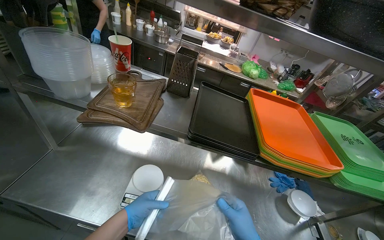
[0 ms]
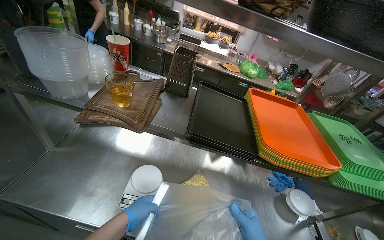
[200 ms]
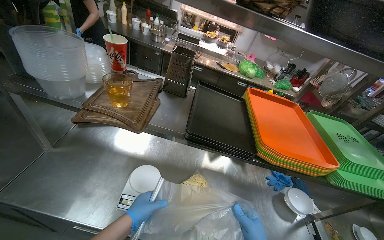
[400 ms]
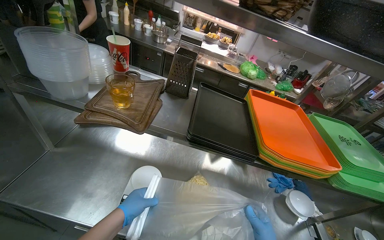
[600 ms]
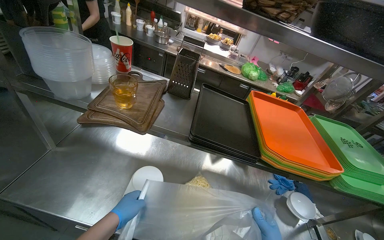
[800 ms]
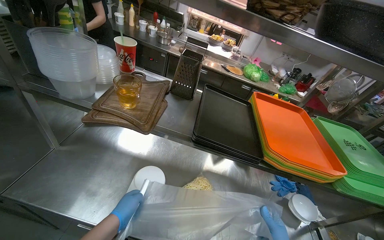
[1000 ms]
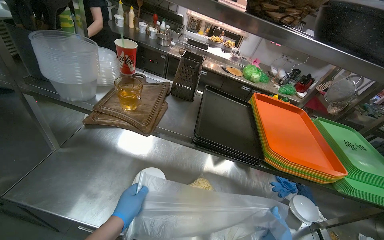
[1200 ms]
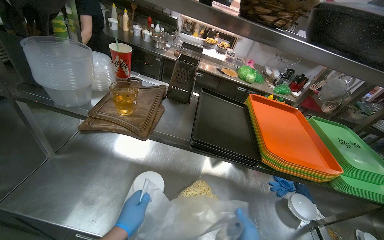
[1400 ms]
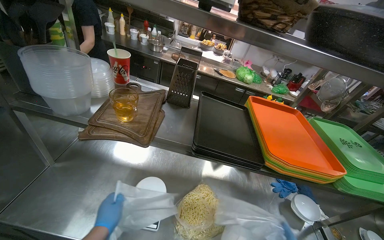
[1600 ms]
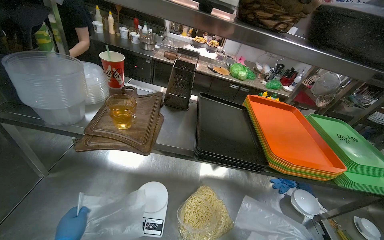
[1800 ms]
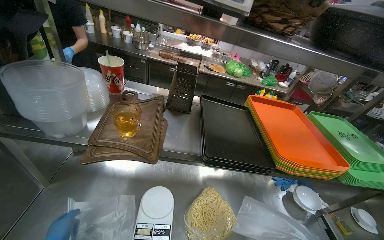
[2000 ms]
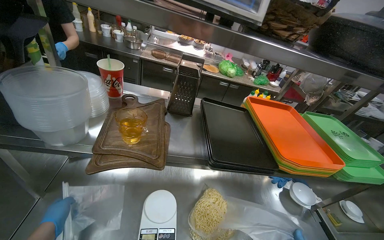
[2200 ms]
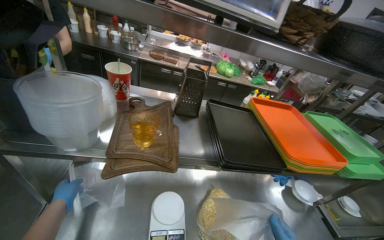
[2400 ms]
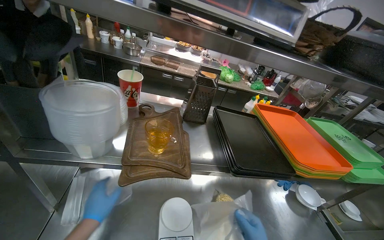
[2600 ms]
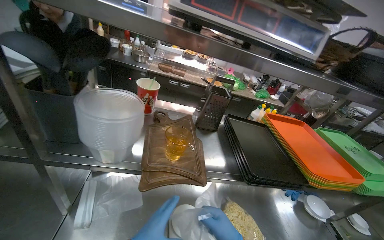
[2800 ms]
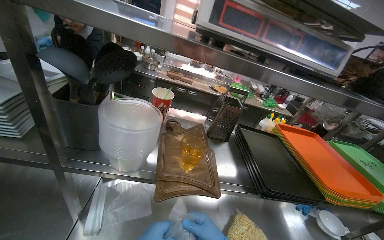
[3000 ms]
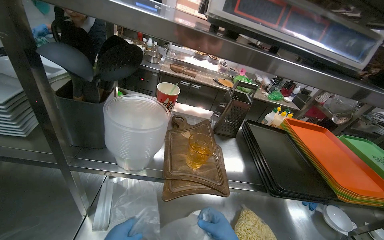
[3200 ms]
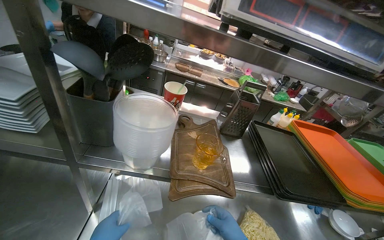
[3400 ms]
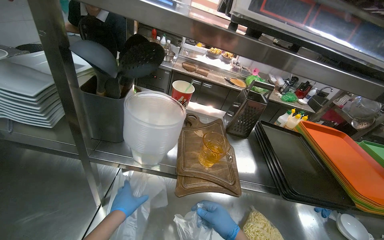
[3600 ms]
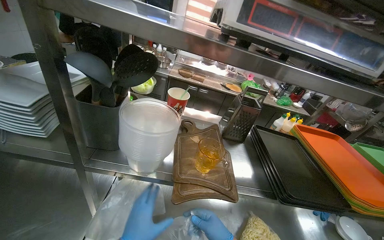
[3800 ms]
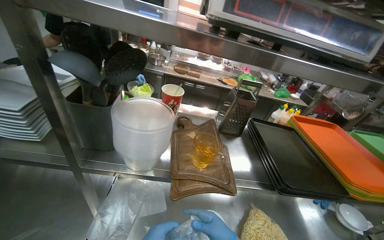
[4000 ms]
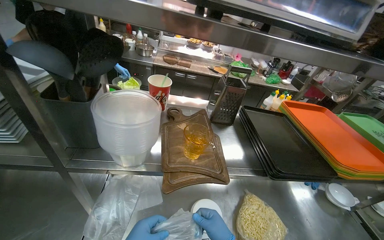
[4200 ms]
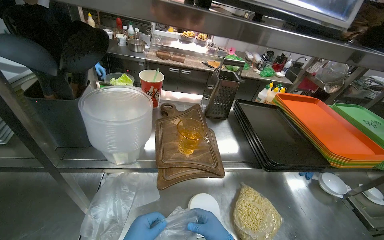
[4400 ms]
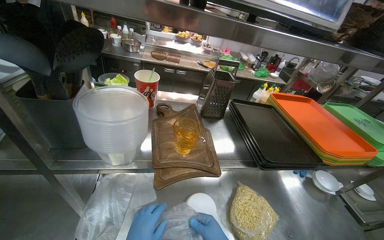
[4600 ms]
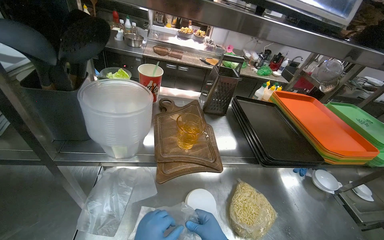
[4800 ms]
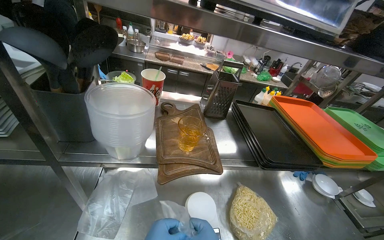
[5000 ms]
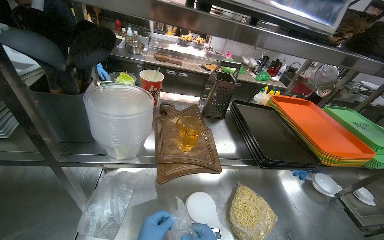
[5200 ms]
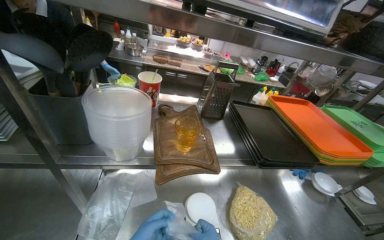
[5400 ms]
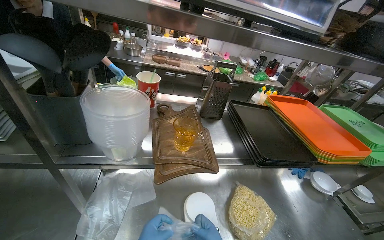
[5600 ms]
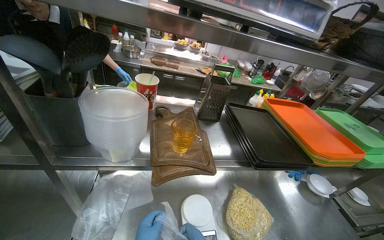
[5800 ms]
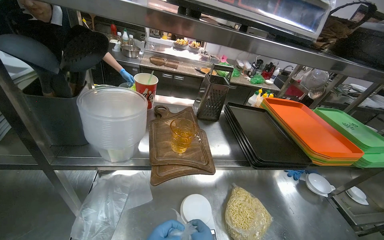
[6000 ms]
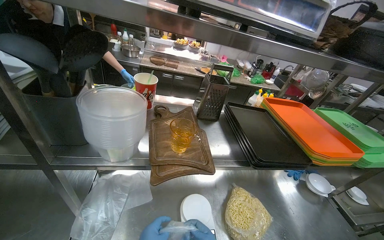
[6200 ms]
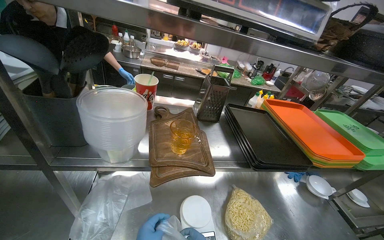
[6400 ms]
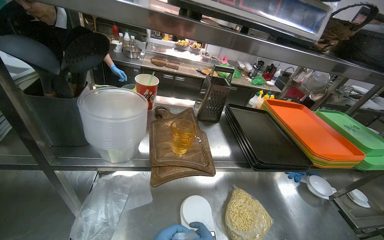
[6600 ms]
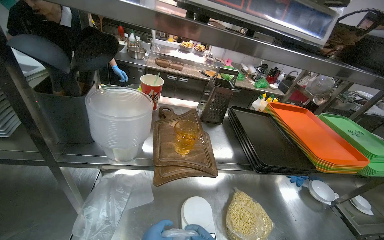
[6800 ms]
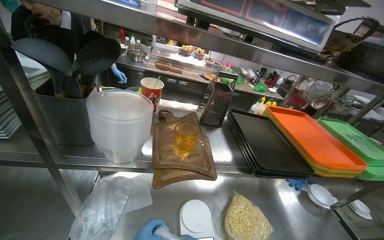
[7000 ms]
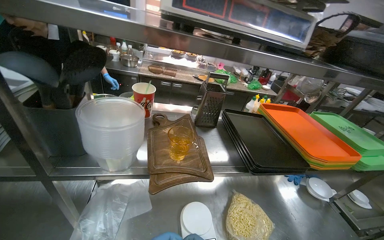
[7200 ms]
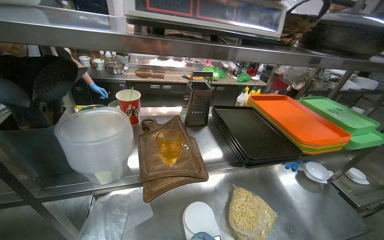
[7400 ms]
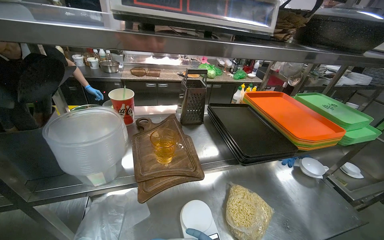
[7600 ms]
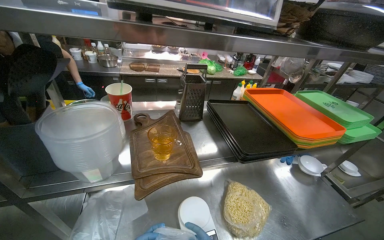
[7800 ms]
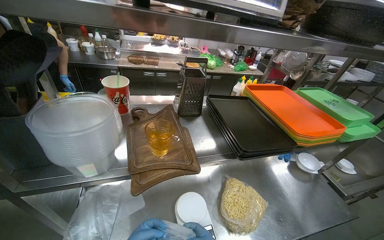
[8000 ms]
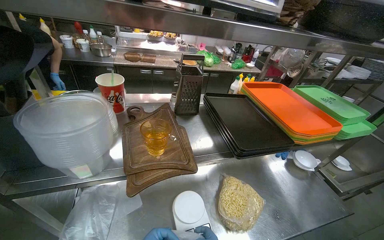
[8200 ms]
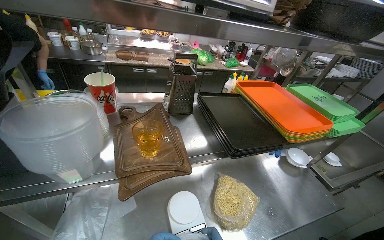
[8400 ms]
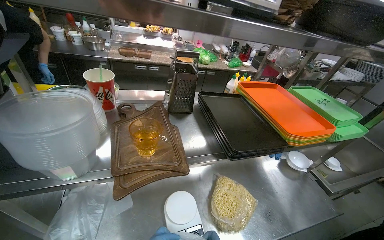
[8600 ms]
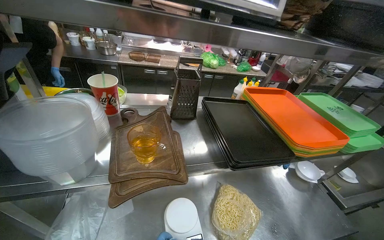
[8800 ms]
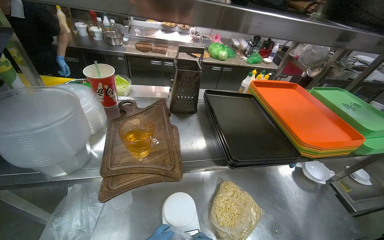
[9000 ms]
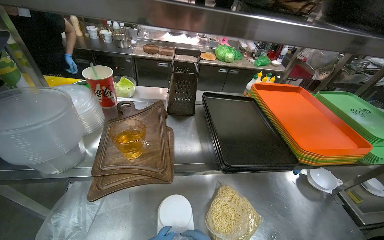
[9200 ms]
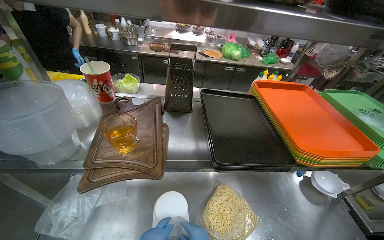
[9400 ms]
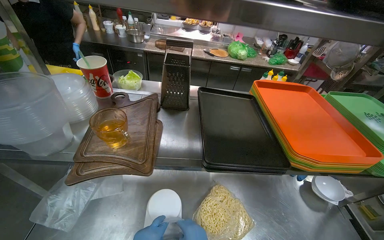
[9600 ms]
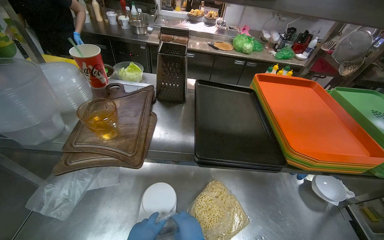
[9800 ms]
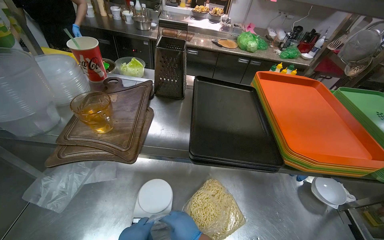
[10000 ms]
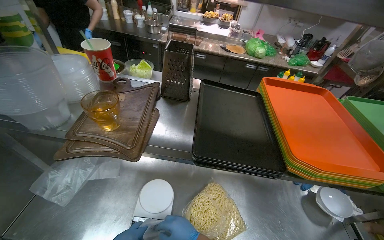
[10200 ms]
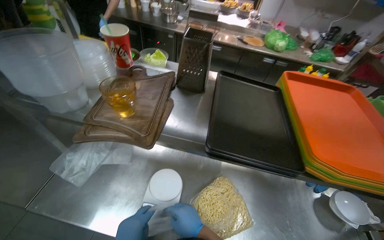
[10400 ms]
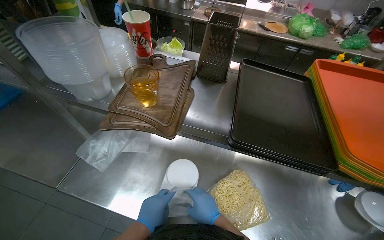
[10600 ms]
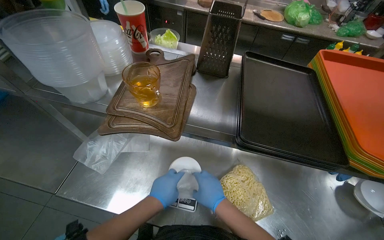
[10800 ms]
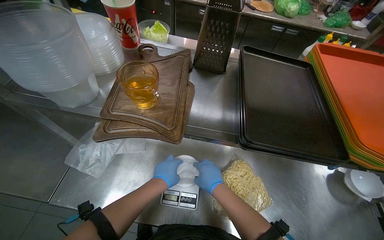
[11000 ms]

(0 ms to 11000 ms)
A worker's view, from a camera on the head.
Job: preparing food.
The whole recording: Weighing and portioning noodles. The worker weighs and portions noodles into plastic bags using a scale.
9400 ms - 11000 ms: The view tilts roughly 15 degrees downward.

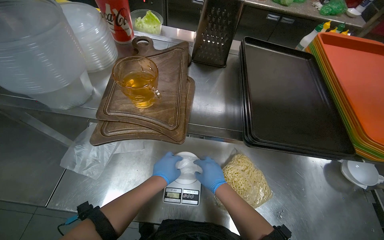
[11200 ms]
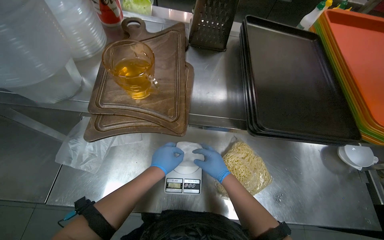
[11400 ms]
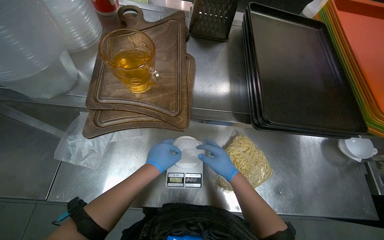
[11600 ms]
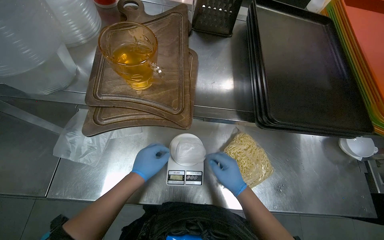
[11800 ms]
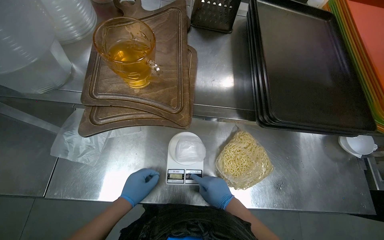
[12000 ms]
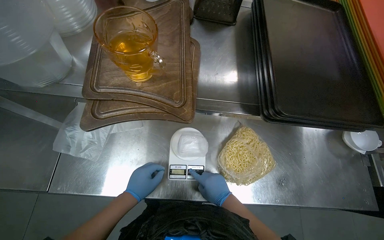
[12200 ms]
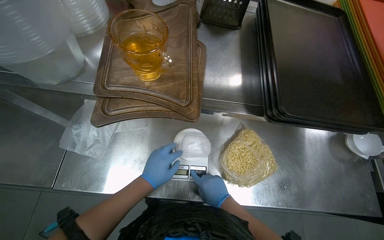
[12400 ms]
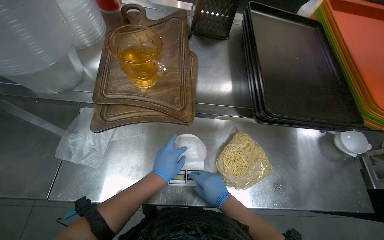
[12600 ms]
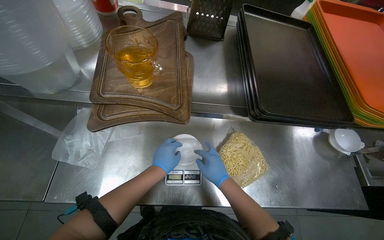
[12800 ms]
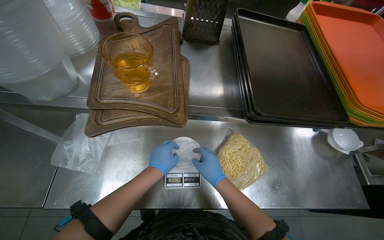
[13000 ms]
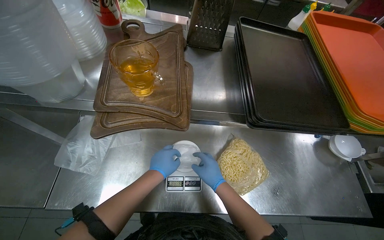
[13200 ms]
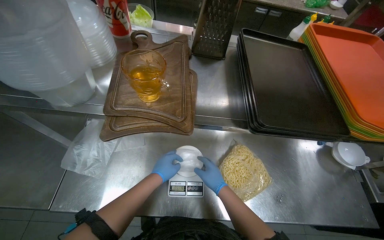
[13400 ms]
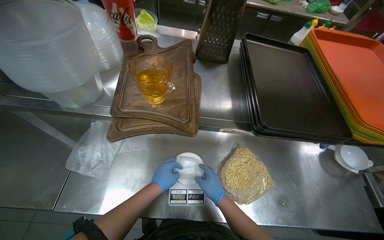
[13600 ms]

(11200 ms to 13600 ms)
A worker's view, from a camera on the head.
Job: preparing food.
The whole recording: Weighing and portioning noodles. The worker weighs and portions noodles into plastic bags using a scale.
12400 ms - 13600 ms: The hands make small movements and keep their place.

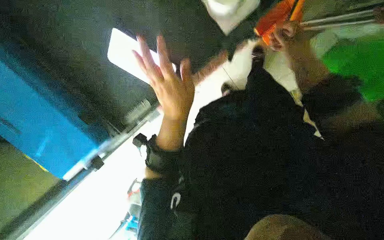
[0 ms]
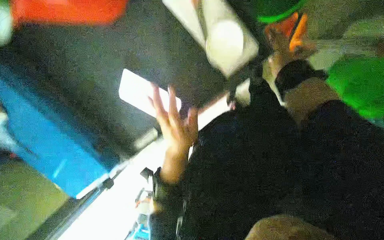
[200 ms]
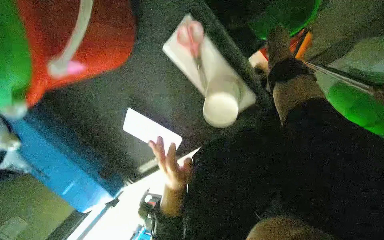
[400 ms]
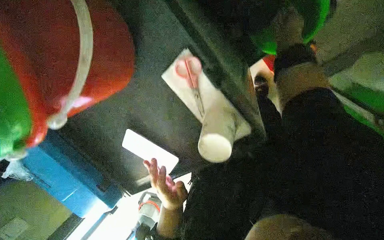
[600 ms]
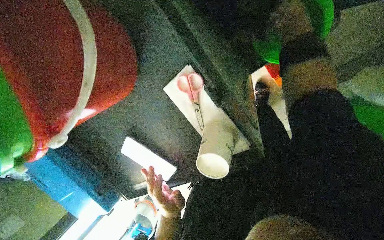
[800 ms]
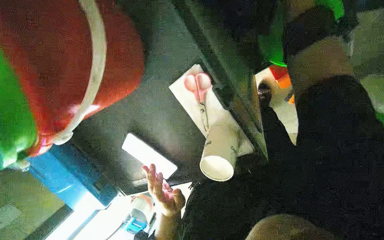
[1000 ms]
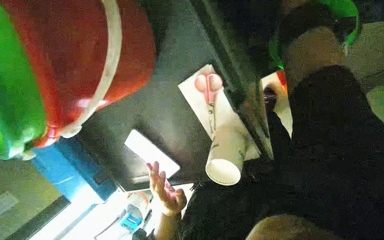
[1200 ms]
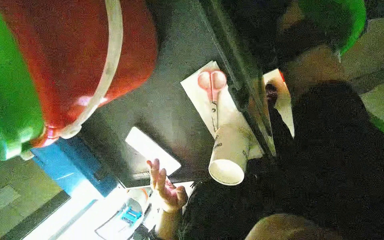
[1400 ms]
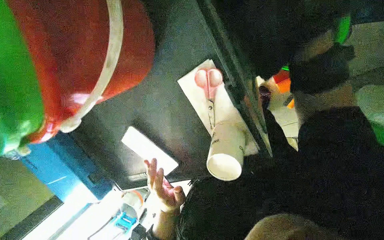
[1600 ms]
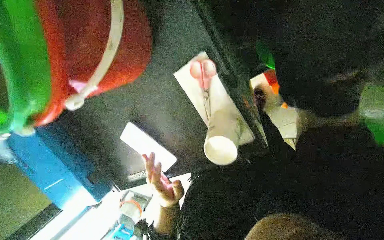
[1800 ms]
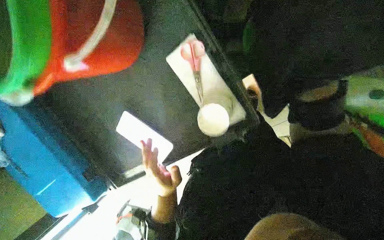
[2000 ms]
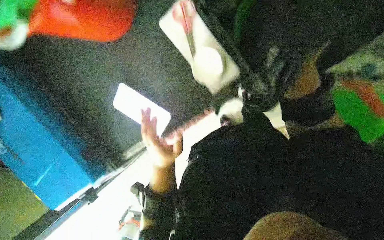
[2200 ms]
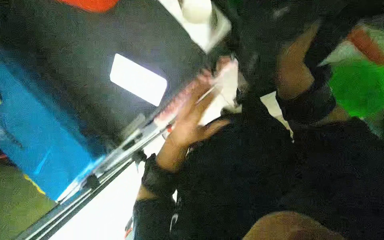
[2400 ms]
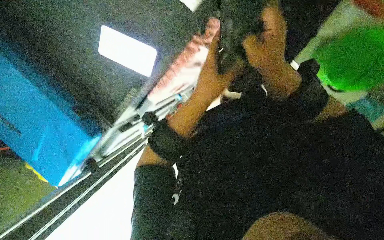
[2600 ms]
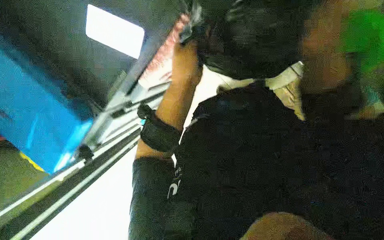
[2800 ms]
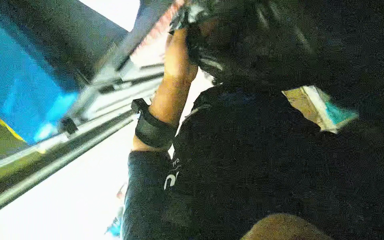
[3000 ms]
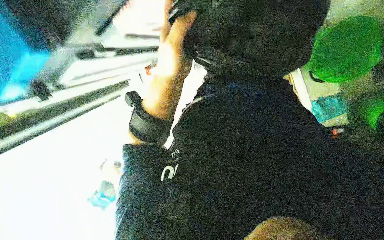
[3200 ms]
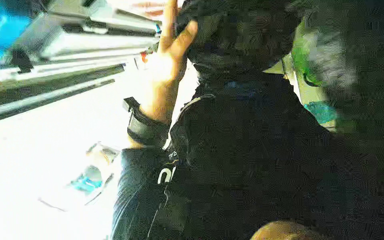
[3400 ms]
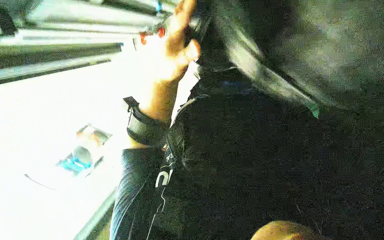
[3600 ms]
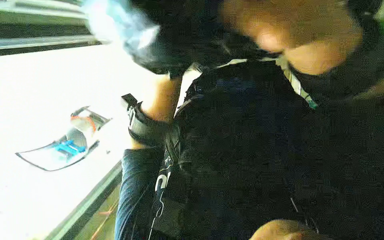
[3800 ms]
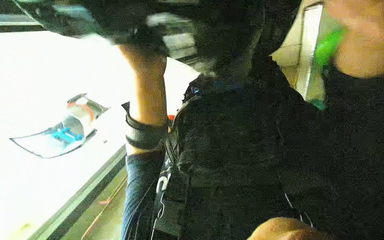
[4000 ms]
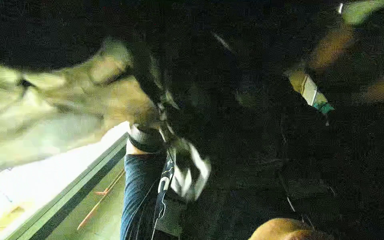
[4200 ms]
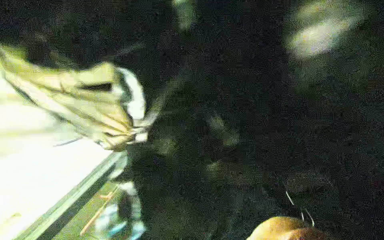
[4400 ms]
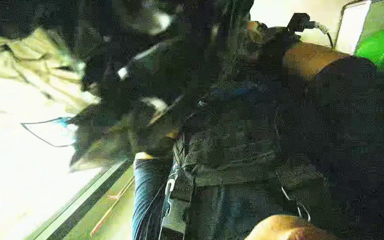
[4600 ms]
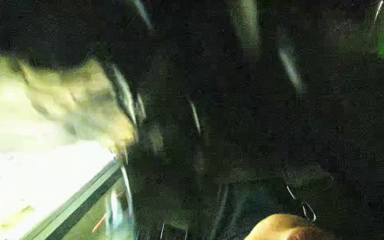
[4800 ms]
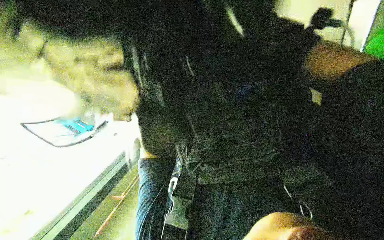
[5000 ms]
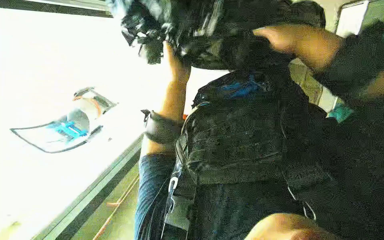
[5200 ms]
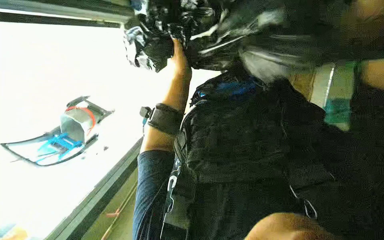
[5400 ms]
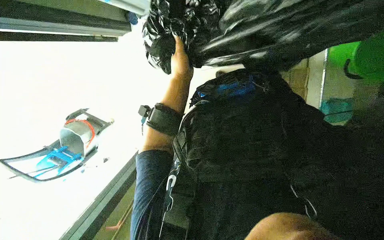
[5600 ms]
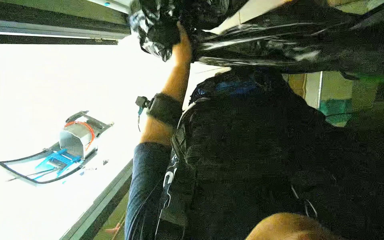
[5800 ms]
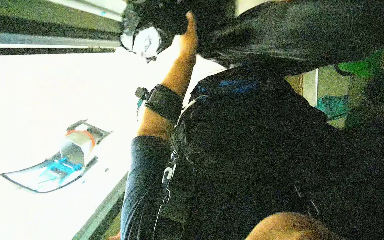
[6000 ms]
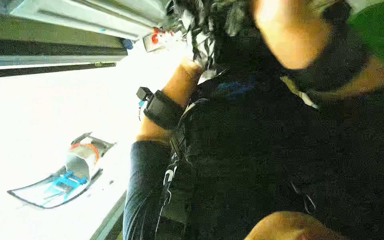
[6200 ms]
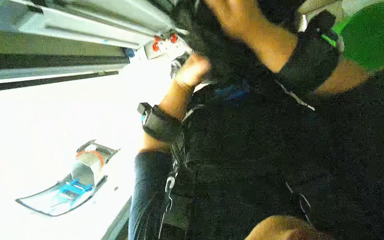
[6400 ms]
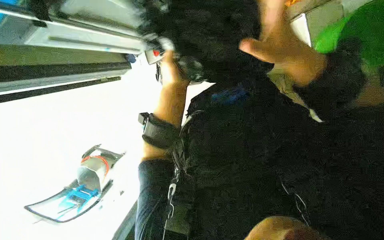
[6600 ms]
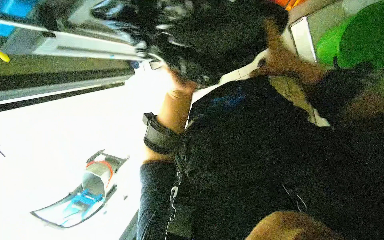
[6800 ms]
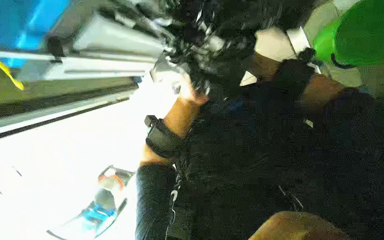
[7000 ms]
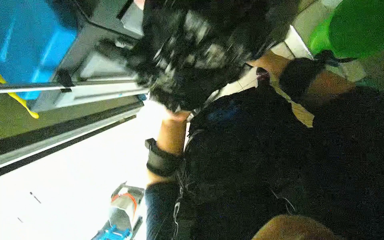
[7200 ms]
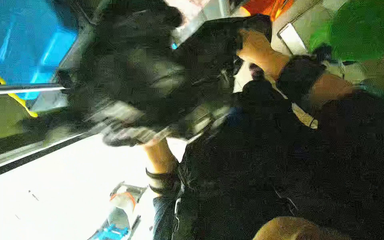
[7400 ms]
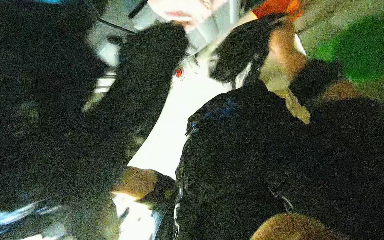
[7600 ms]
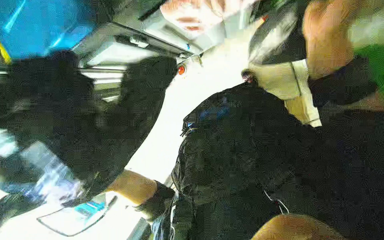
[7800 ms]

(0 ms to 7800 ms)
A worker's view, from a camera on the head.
Job: managing trash.
The whole recording: Replacing and filling trash bags. The worker replaces trash bags in bins and fills them with items.
1600 ms - 3200 ms: The left hand moves nearer to the camera, roughly 15 cm.
6200 ms - 7800 ms: The right hand shifts roughly 15 cm to the right, and reaches roughly 20 cm farther from the camera, then returns.
